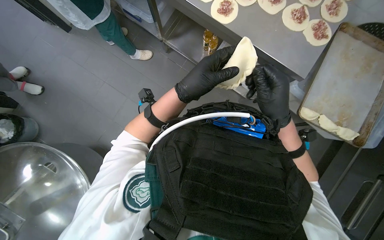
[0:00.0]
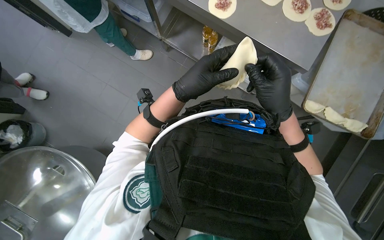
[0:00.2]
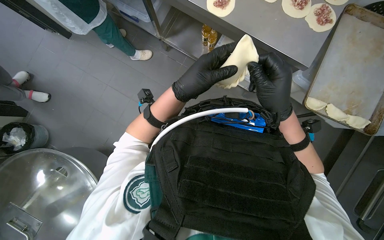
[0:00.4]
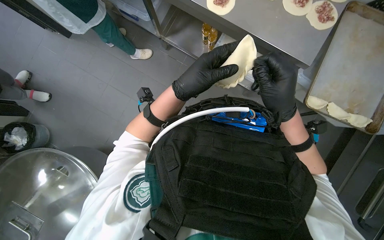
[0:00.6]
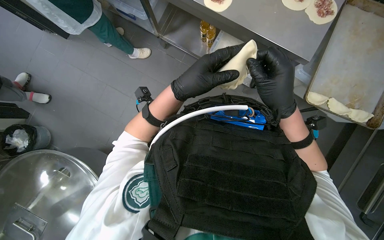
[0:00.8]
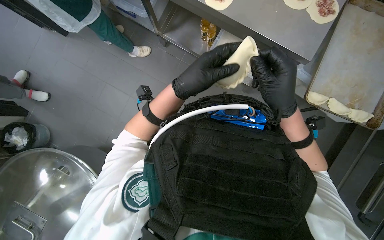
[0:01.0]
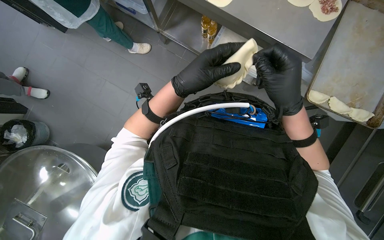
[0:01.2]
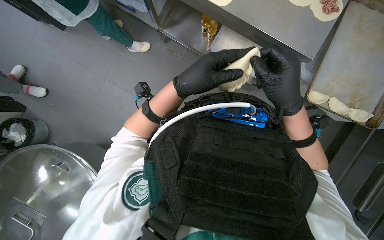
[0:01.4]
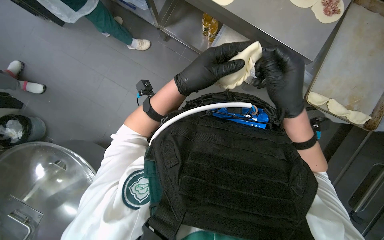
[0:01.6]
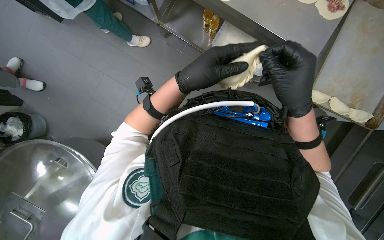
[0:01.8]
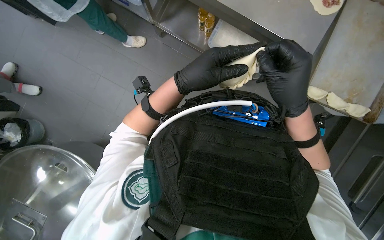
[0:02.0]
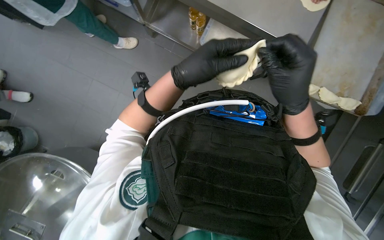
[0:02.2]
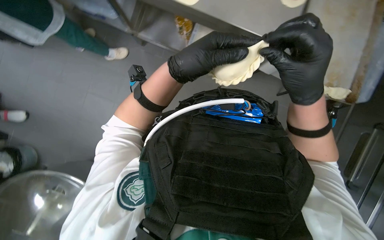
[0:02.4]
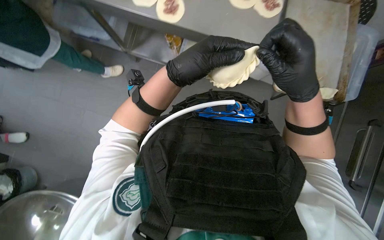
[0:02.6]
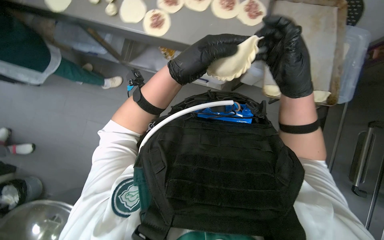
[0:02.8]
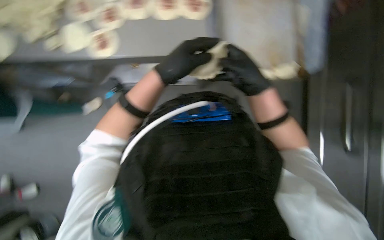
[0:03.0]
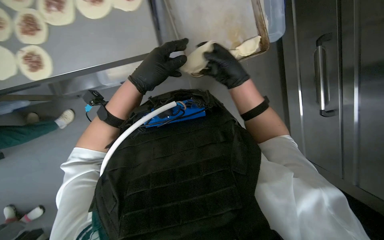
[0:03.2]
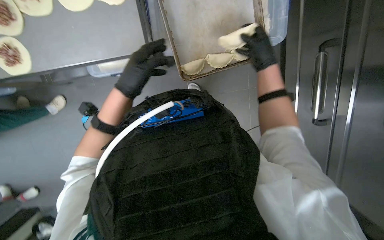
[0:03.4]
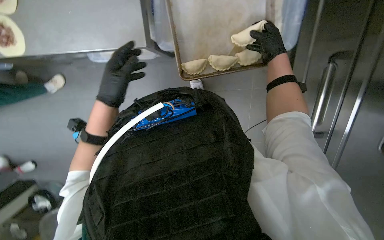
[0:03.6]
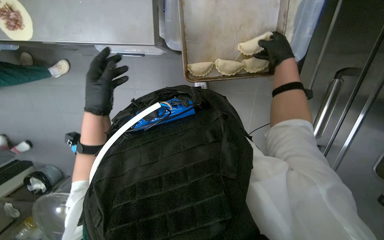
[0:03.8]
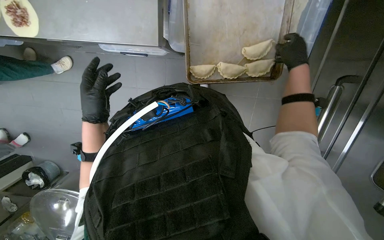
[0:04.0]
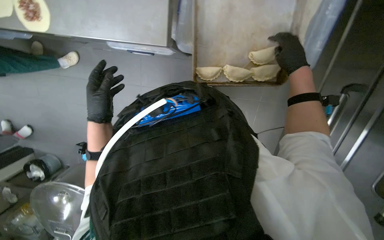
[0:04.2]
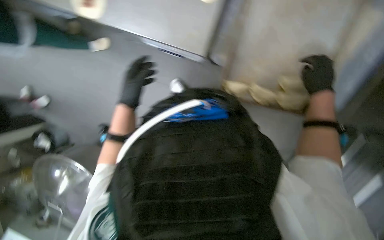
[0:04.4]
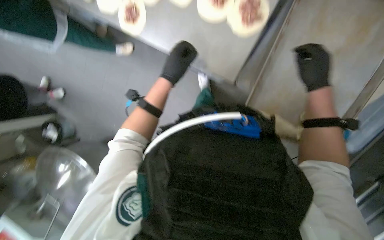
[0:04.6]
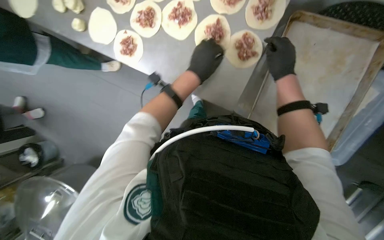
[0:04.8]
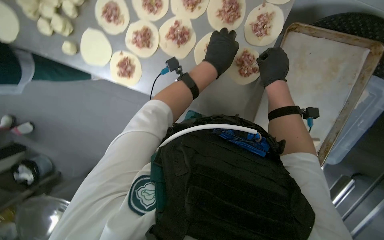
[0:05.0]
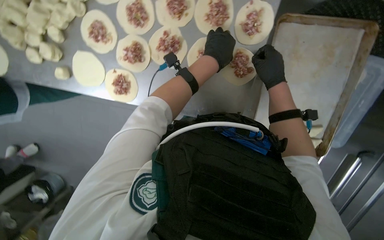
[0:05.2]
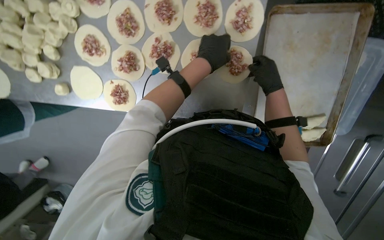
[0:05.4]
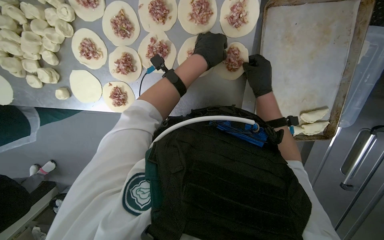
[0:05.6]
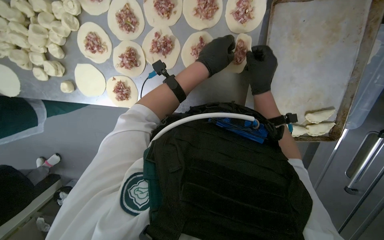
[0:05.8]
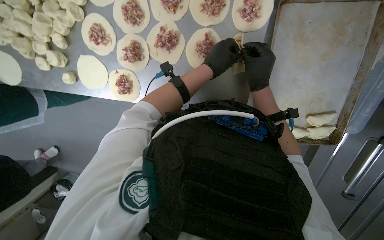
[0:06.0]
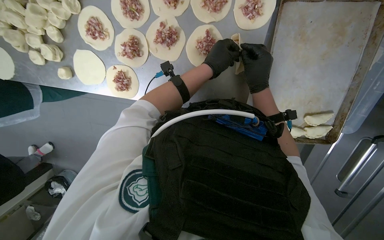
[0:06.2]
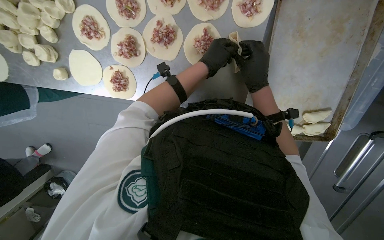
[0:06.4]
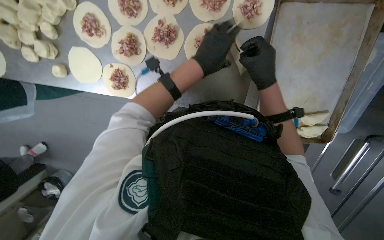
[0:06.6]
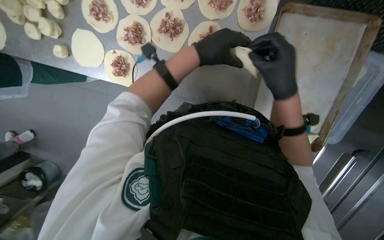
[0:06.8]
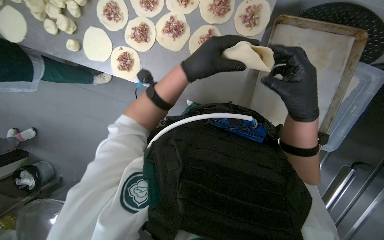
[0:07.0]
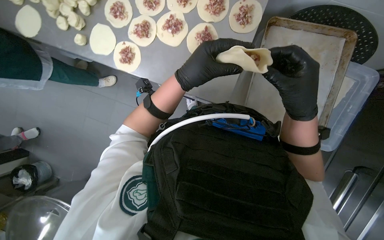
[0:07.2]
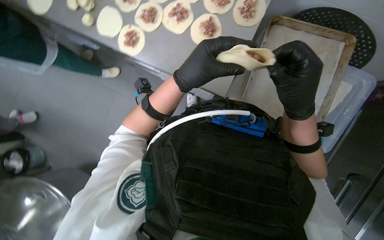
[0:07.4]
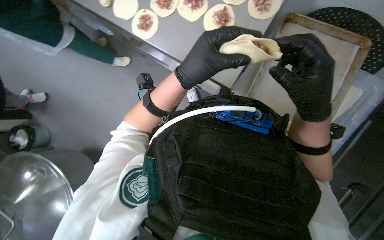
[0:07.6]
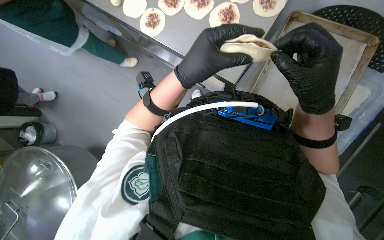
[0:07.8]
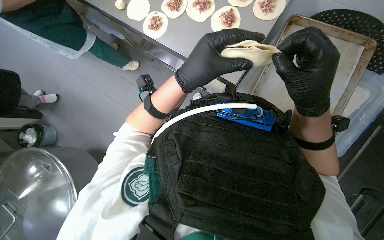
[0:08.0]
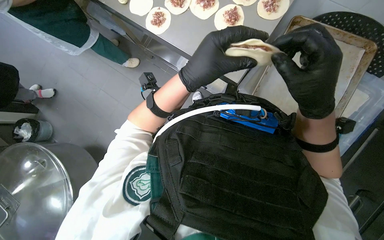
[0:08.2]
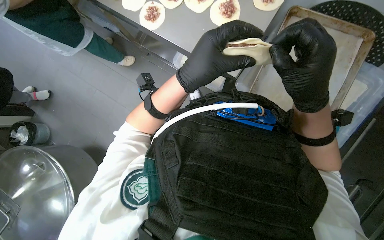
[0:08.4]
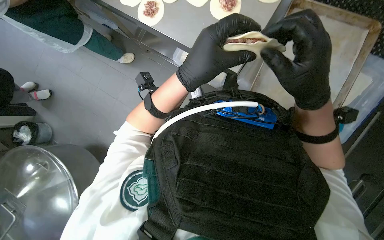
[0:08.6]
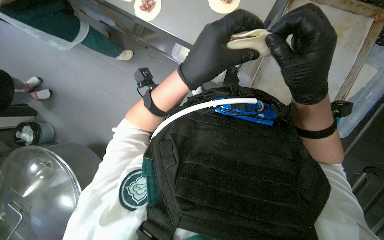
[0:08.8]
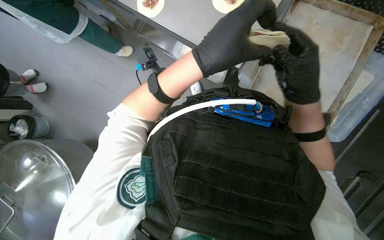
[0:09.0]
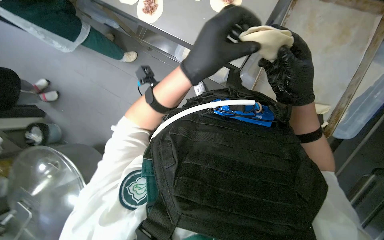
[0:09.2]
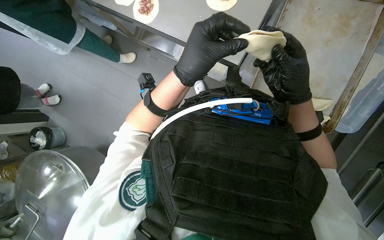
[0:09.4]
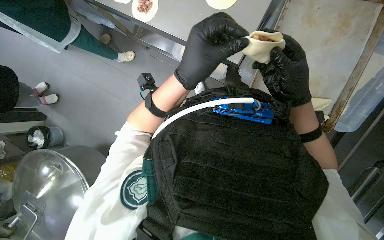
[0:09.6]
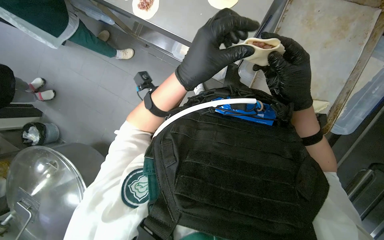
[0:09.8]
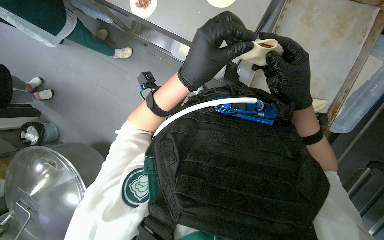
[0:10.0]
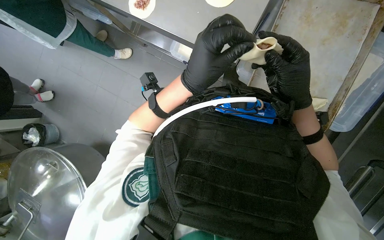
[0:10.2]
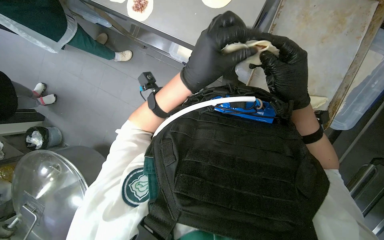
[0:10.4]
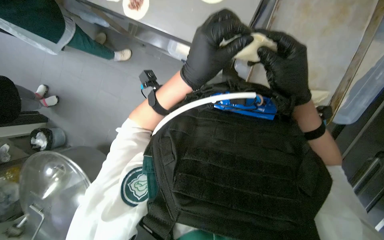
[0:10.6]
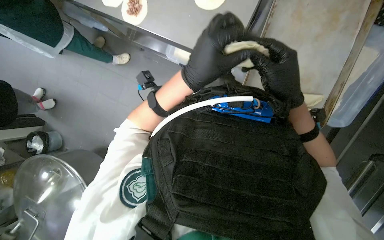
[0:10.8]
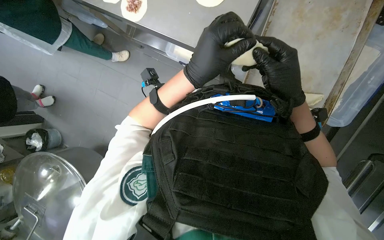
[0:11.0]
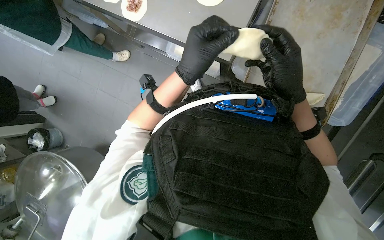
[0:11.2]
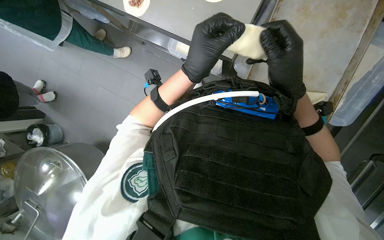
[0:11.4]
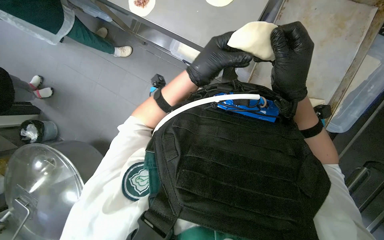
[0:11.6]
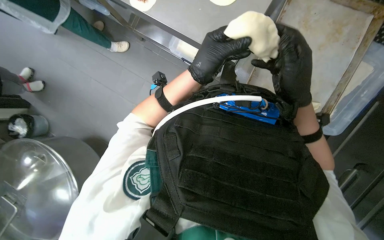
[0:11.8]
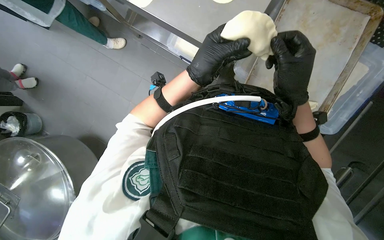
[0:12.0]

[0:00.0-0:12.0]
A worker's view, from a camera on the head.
Job: preparing food.
The whole recording: Preparing meat-filled dough. The worker fills dough circles with meat and crimps the edges to form pastries, then places them on a baking tray.
0:00.0 to 0:01.6: The hands work in one place, with small movements.
0:03.0 to 0:04.4: The scene turns some 30 degrees clockwise in the picture. The left hand travels farther from the camera and to the left by approximately 20 cm. The right hand travels to the right by about 20 cm.
0:04.4 to 0:06.0: The right hand travels to the left by some 35 cm. Meanwhile the left hand heads up the picture, covering approximately 35 cm.
0:06.0 to 0:07.6: The view tips upward by approximately 15 degrees. Both hands travel together down the picture and nearer to the camera, approximately 40 cm.
0:07.6 to 0:12.0: The hands make small movements and keep their place.

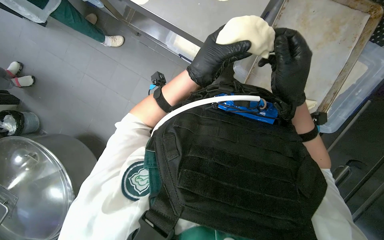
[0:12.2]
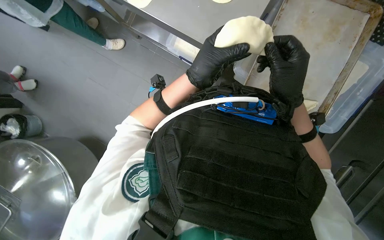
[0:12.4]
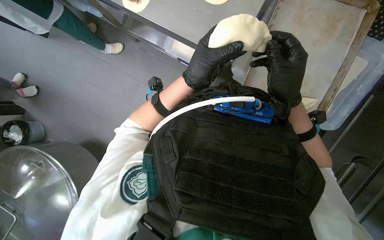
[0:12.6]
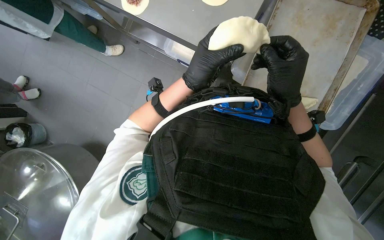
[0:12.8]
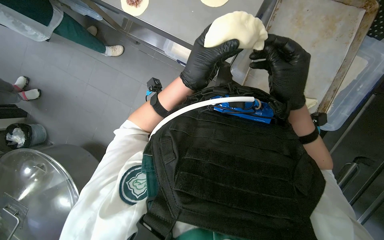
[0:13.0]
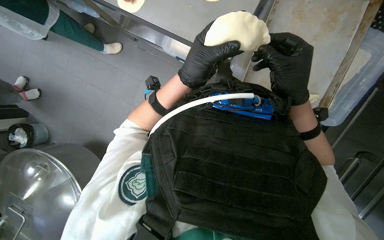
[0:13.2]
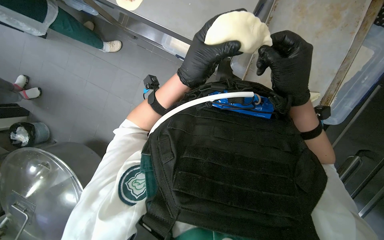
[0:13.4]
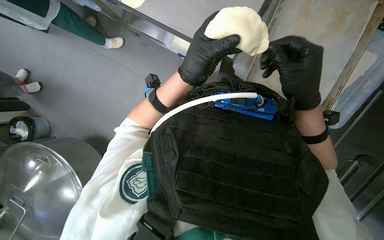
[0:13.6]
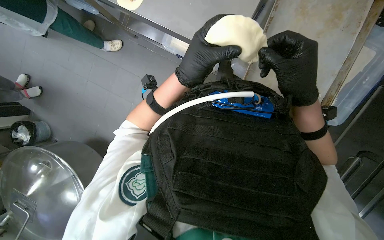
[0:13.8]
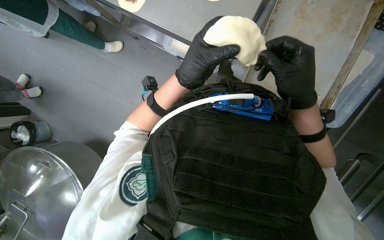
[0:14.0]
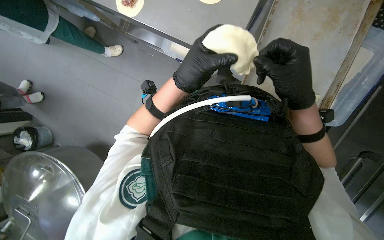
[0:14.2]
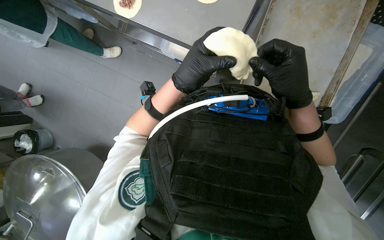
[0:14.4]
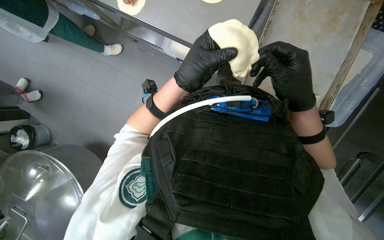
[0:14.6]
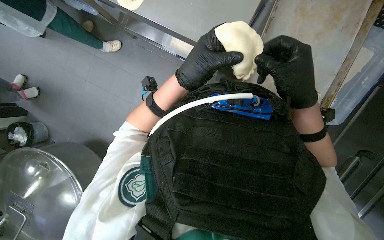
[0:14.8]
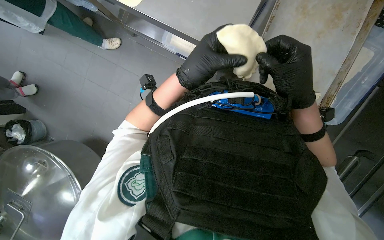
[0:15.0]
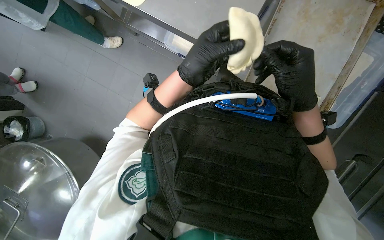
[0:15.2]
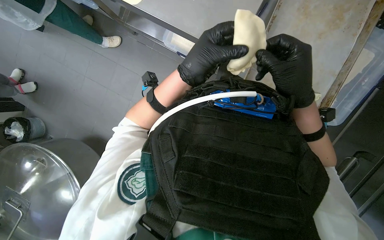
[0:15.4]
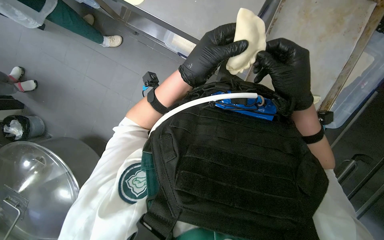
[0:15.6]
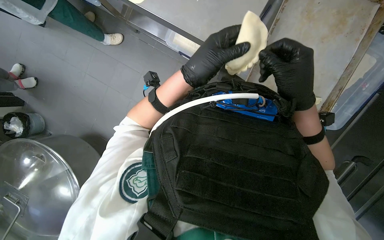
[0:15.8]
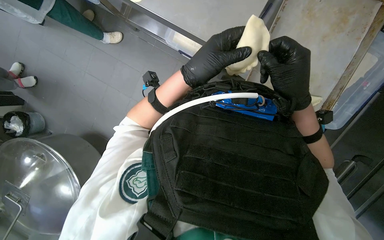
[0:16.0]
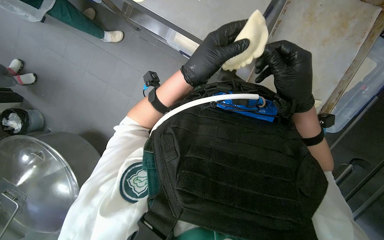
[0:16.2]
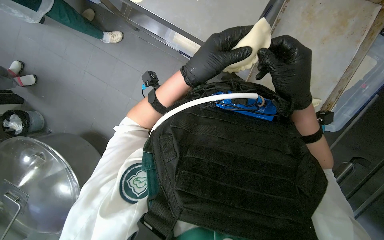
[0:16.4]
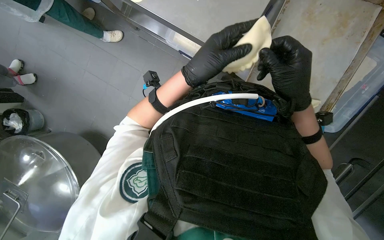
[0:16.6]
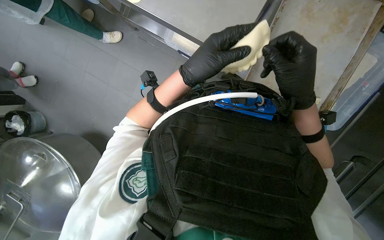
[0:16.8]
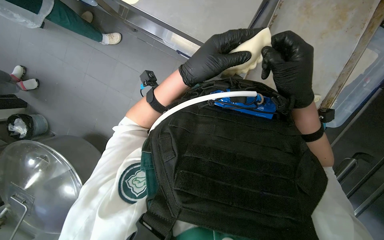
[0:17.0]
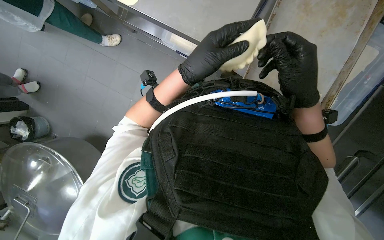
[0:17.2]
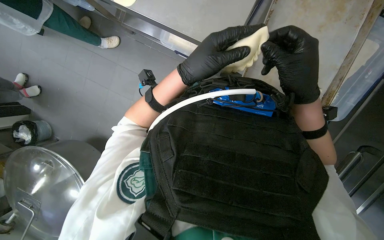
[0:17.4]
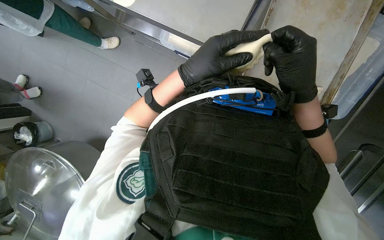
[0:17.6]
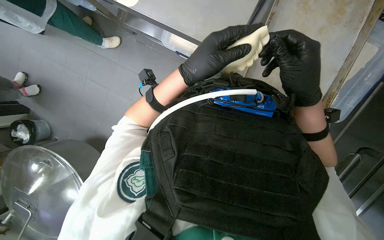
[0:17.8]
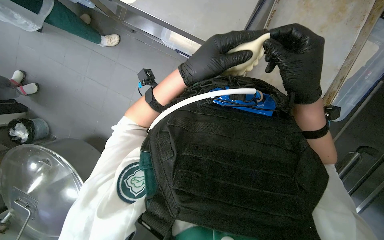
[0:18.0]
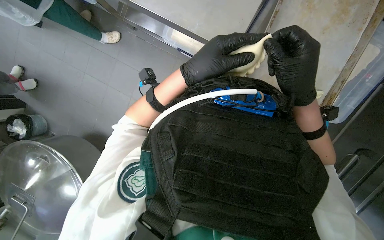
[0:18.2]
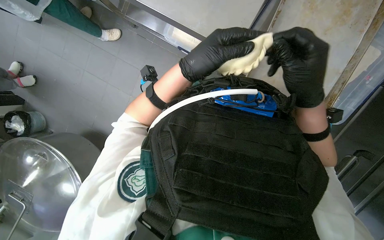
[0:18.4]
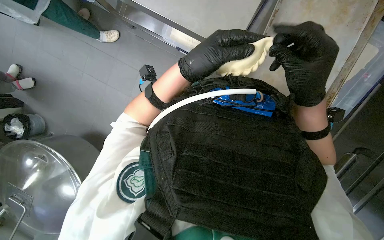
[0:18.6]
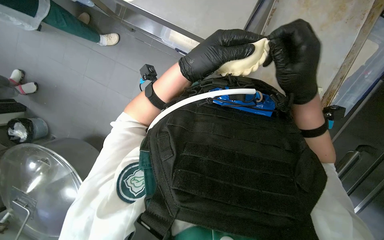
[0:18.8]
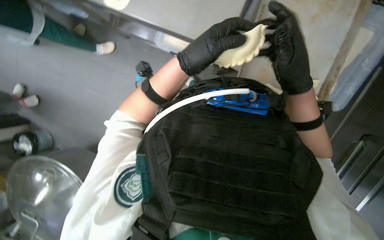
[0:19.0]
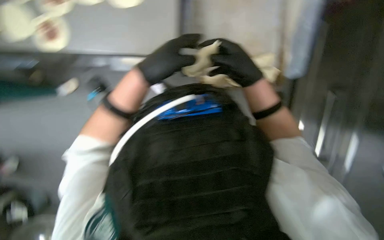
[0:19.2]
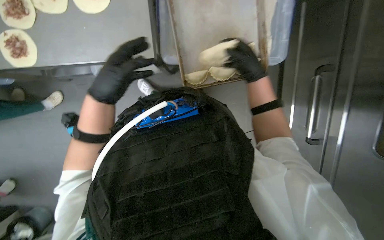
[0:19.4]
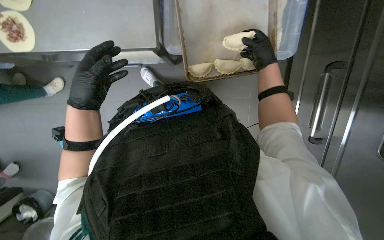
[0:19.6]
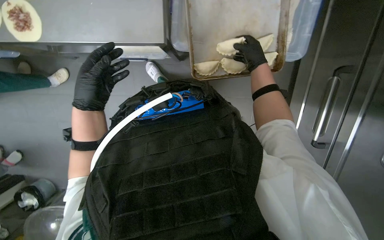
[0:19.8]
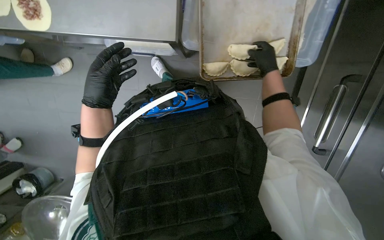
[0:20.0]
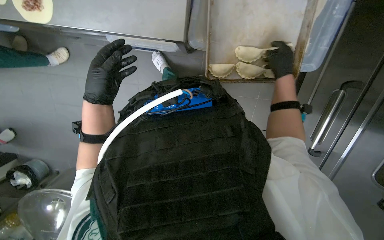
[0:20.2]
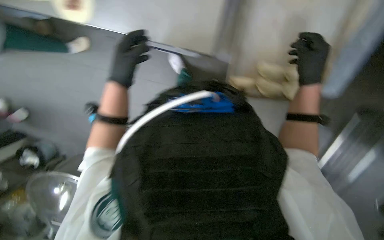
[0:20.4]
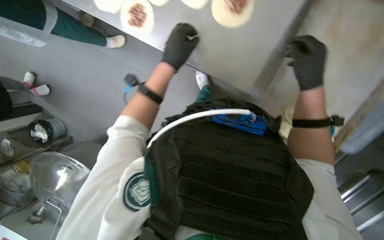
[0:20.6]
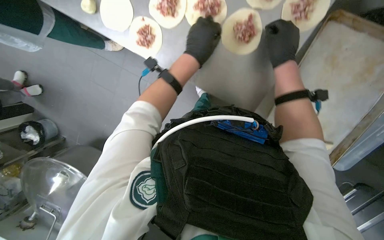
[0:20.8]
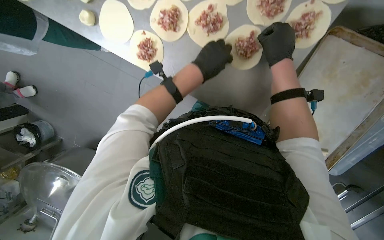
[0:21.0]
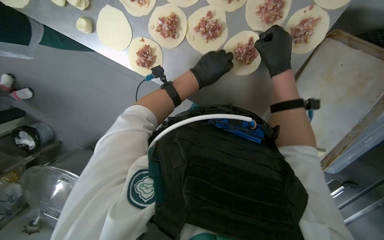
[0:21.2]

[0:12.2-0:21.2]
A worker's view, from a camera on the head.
Job: preparing food.
The whole recording: Preparing meat-filled dough. The worker fills dough circles with meat and crimps the edges to form pastries, then places them on a baking tray.
0:12.2 to 0:15.2: The hands make small movements and keep their place.
0:15.2 to 0:16.6: The hands stay in one place.
0:16.6 to 0:18.2: The hands stay close to where they were, moving slightly.
0:18.2 to 0:19.8: Everything in view rotates about 25 degrees counterclockwise.
0:19.8 to 0:21.2: The scene rotates clockwise by approximately 25 degrees. The right hand travels nearer to the camera by approximately 20 cm; the left hand goes approximately 10 cm up the picture.
